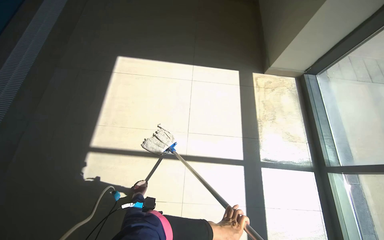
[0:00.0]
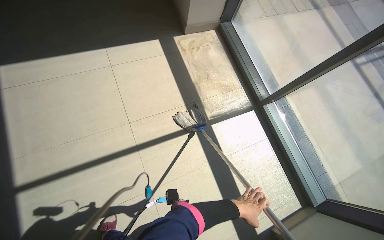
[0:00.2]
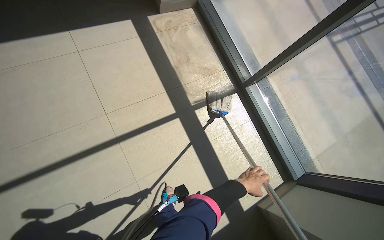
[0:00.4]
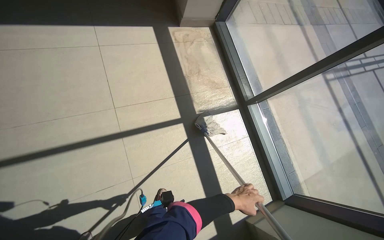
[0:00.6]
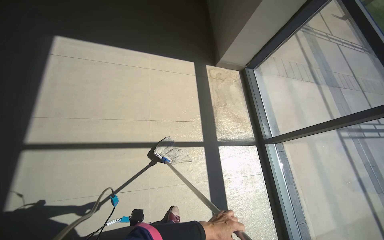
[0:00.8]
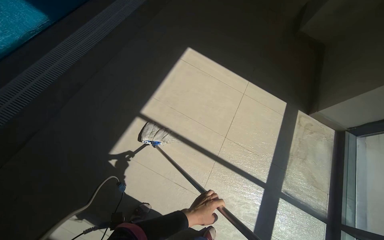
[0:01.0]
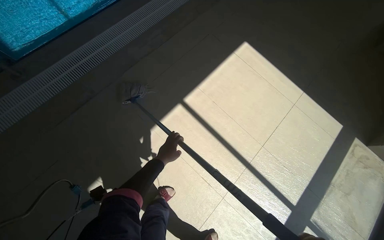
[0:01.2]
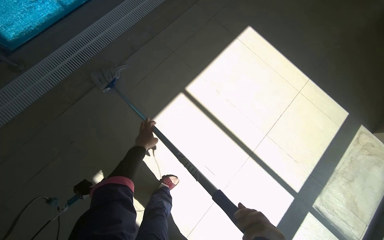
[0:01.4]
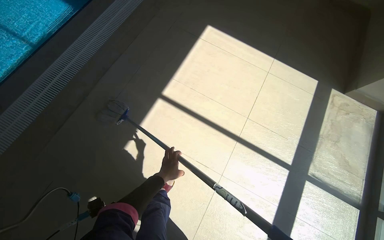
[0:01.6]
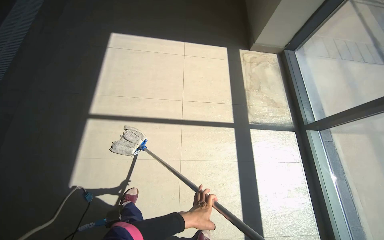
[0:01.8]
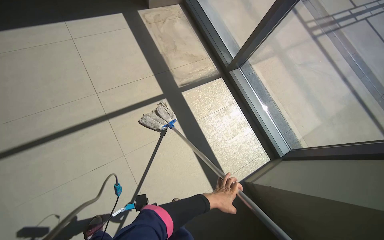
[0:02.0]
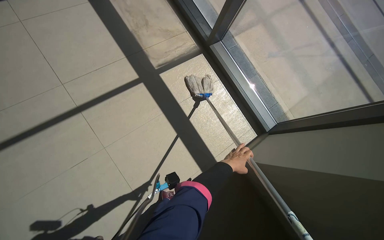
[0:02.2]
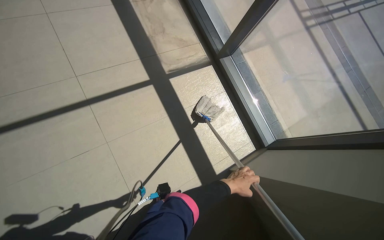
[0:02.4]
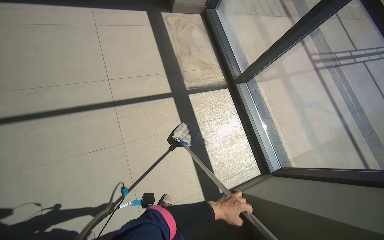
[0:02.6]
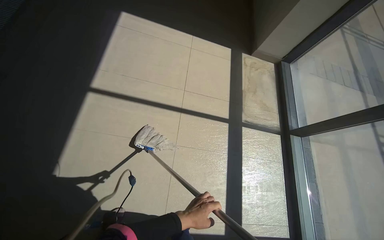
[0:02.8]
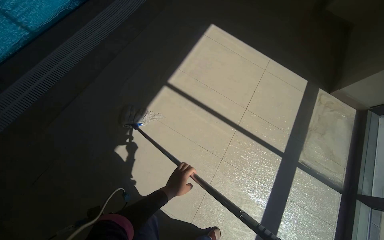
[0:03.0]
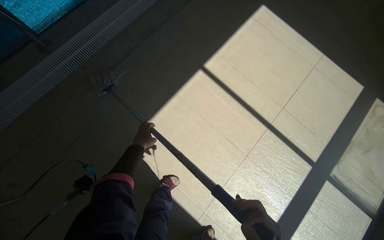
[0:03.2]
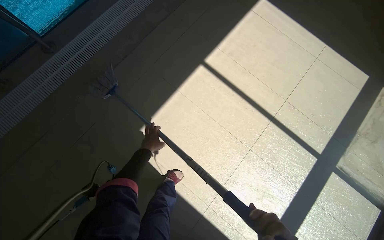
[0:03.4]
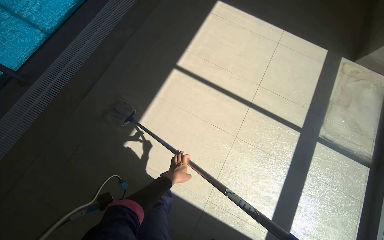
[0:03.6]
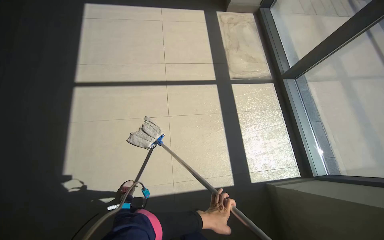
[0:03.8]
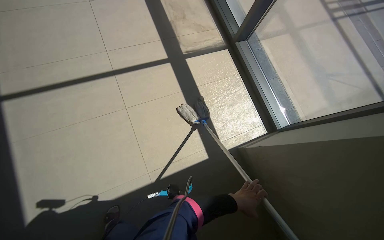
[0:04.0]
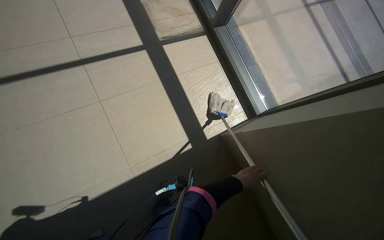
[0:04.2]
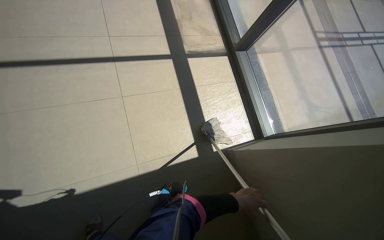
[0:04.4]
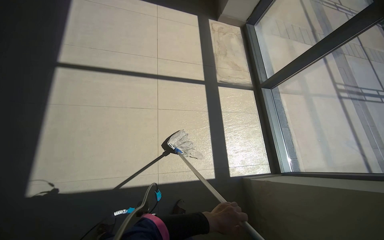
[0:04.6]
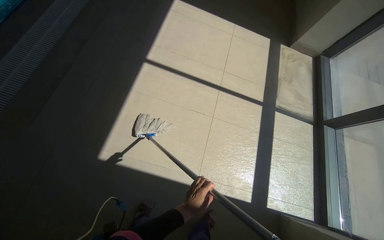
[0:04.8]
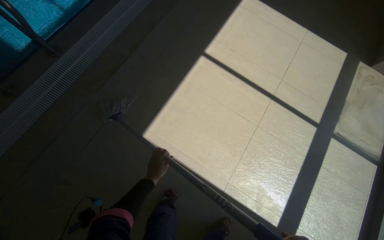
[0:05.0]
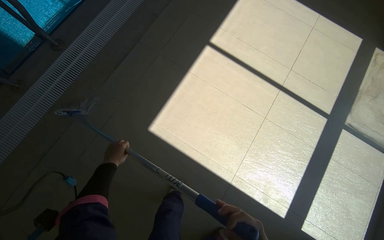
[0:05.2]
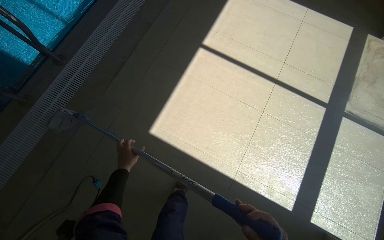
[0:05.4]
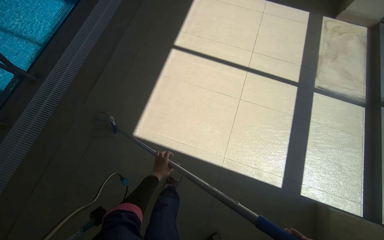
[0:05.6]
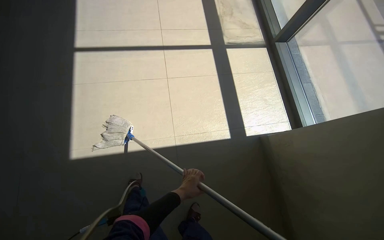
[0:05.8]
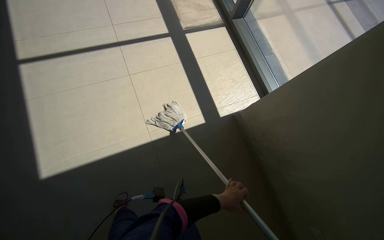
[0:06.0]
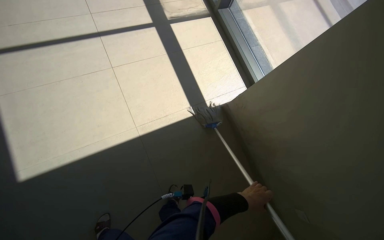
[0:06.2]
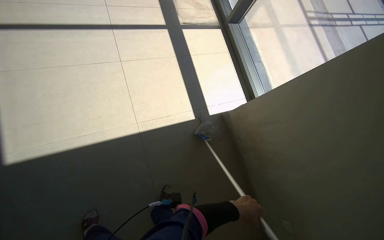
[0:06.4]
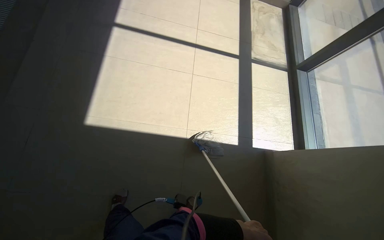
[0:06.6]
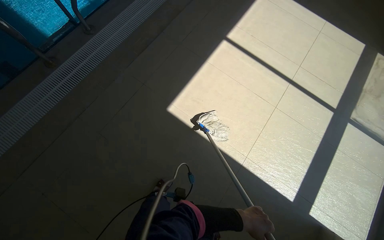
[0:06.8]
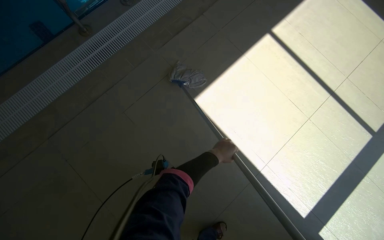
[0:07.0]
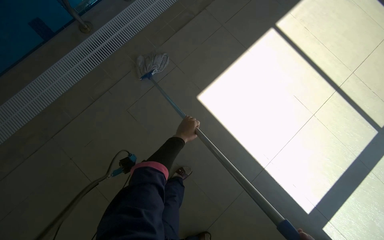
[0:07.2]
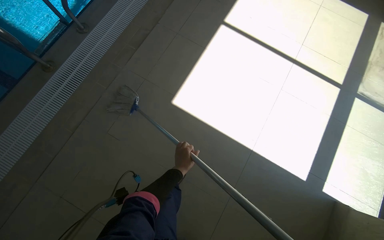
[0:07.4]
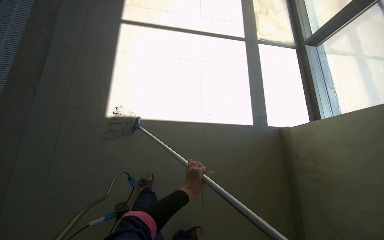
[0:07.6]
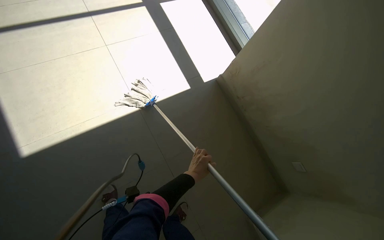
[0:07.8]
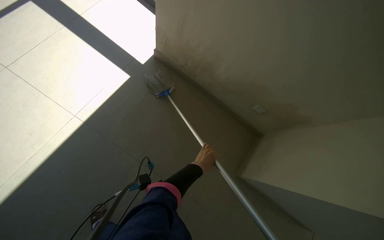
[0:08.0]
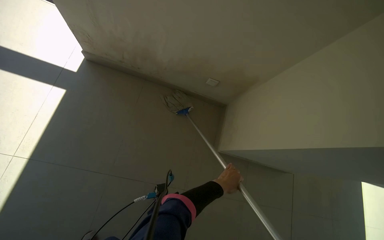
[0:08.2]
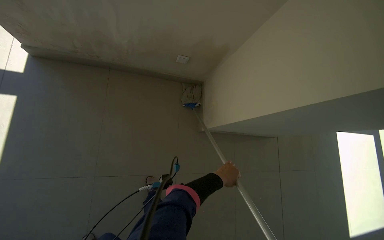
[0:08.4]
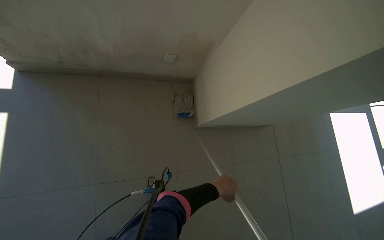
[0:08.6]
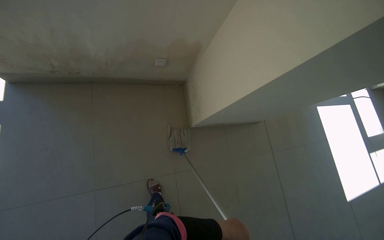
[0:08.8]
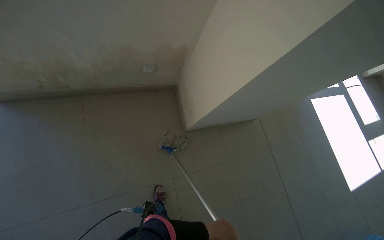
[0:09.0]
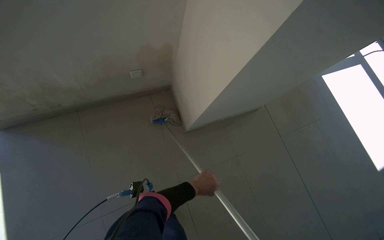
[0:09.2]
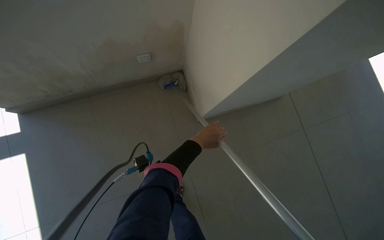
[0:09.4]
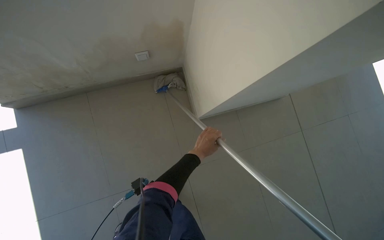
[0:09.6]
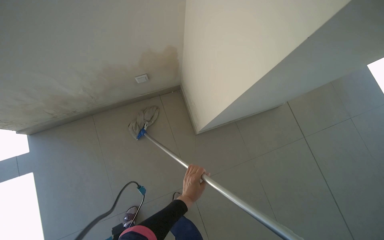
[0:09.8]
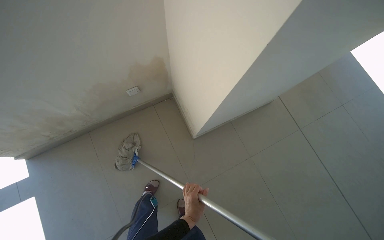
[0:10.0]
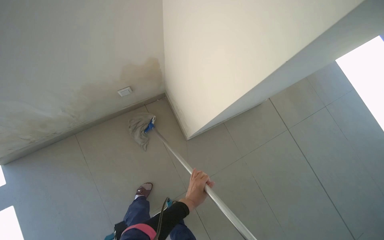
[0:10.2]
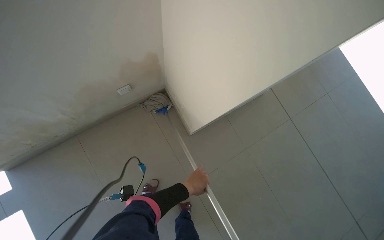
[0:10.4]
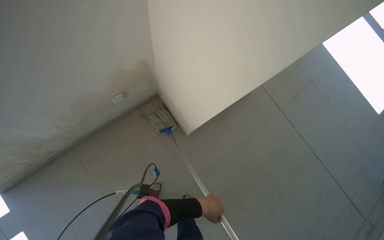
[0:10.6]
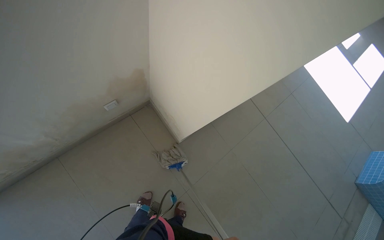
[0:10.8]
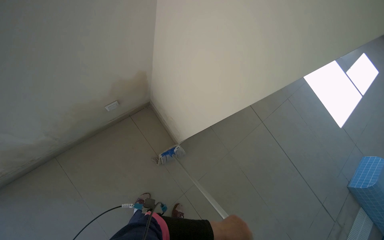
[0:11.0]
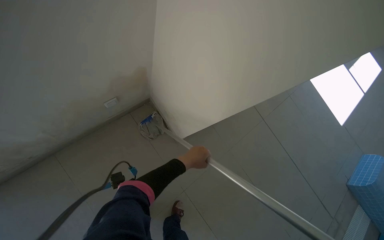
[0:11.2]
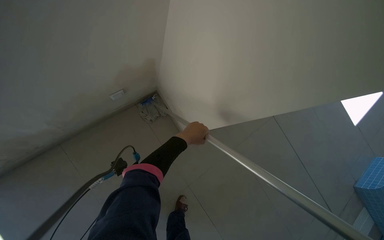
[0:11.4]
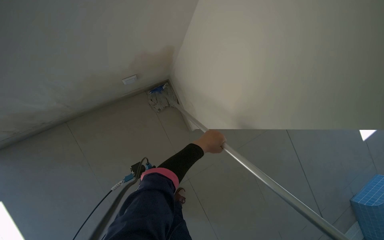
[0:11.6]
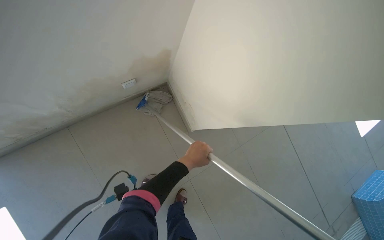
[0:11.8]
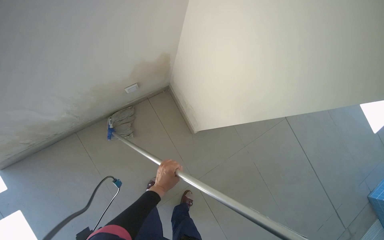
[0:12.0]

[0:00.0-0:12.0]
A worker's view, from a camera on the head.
Job: mopping floor.
The whole recording: Mopping floor in pool area. The worker mops the tiled floor surrounding the swimming pool.
0:00.0 to 0:01.6: The camera is carried about 40 cm.
0:06.0 to 0:07.6: The head travels about 80 cm. The wearer looks approximately 60 degrees further to the left.
0:07.6 to 0:09.0: The wearer looks about 50 degrees further to the right.
0:09.0 to 0:10.4: The left hand goes up and down the picture, about 30 cm each way, reversing 2 times.
0:10.4 to 0:12.0: The left hand swings up and down the picture, some 40 cm each way, with 2 reversals.

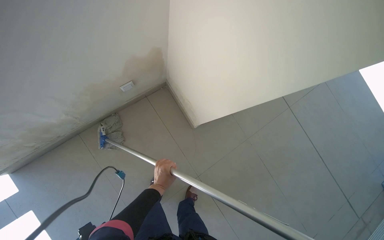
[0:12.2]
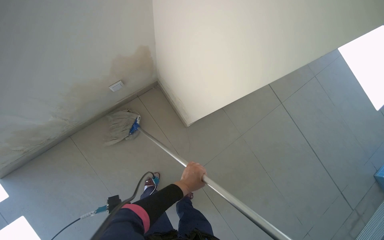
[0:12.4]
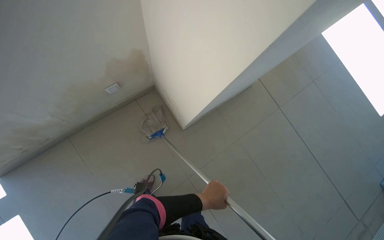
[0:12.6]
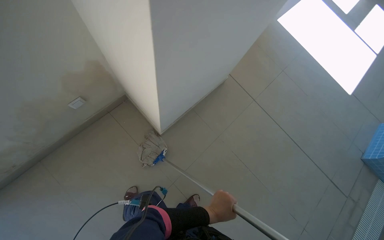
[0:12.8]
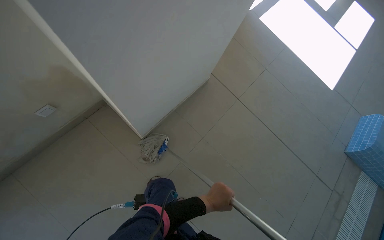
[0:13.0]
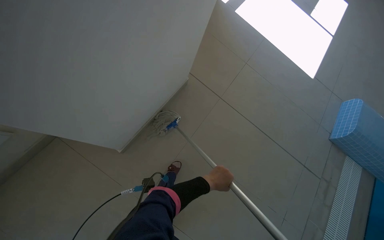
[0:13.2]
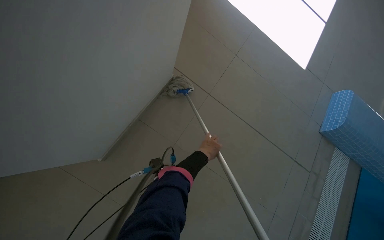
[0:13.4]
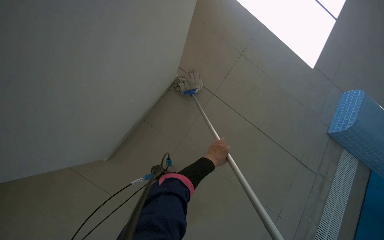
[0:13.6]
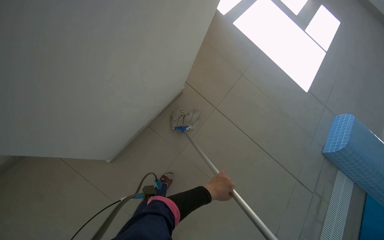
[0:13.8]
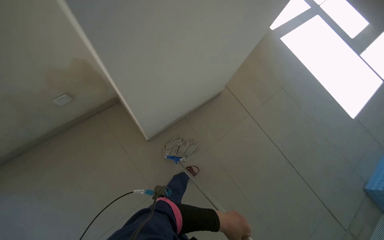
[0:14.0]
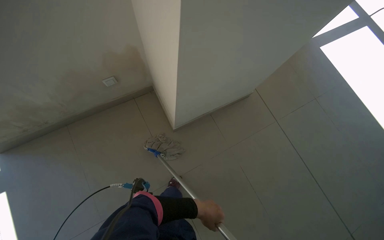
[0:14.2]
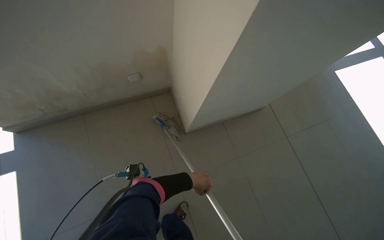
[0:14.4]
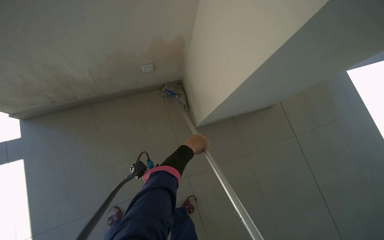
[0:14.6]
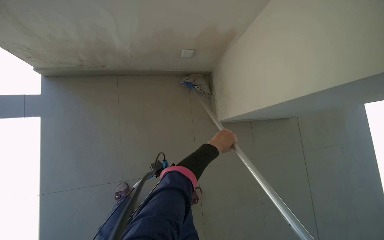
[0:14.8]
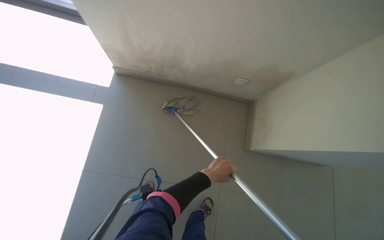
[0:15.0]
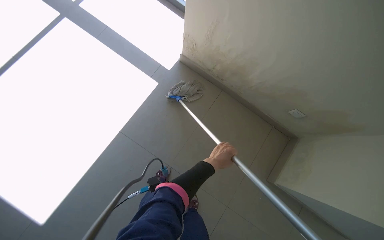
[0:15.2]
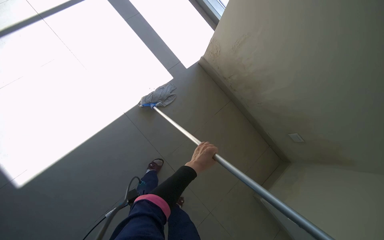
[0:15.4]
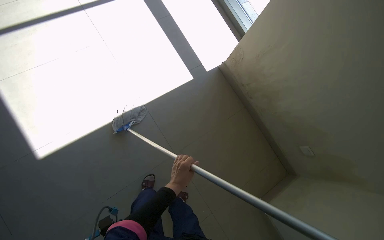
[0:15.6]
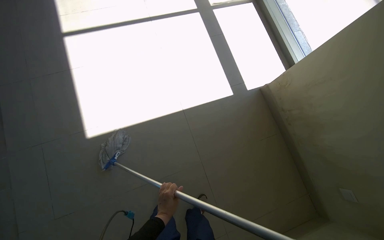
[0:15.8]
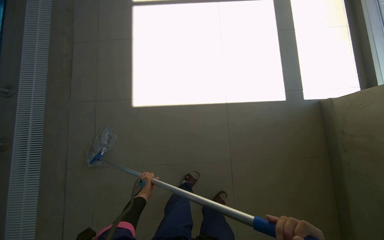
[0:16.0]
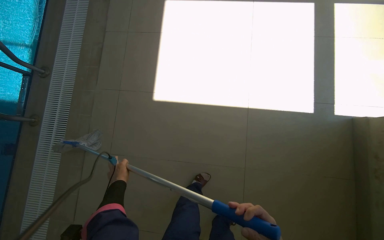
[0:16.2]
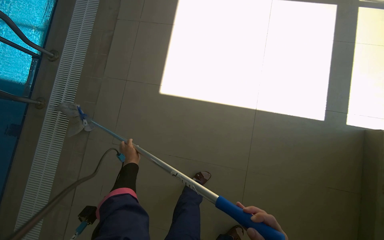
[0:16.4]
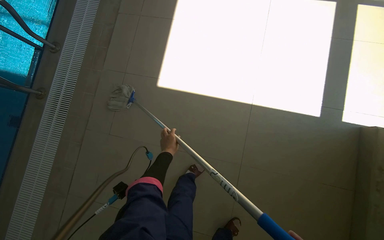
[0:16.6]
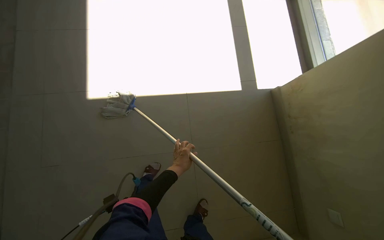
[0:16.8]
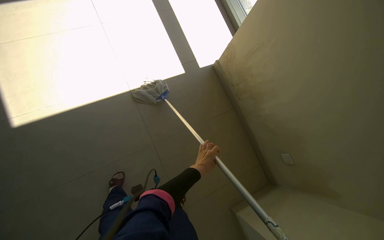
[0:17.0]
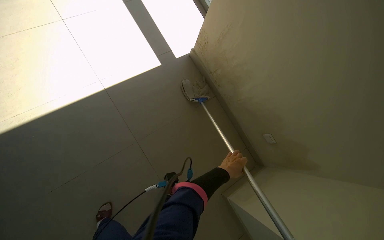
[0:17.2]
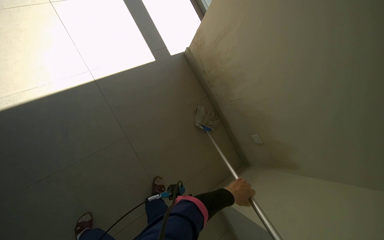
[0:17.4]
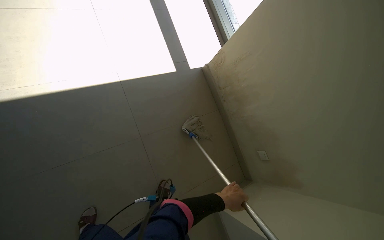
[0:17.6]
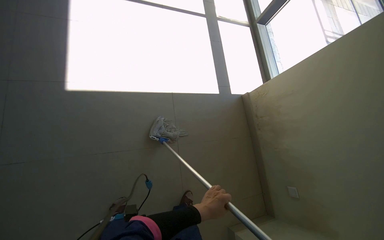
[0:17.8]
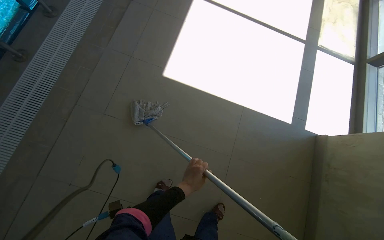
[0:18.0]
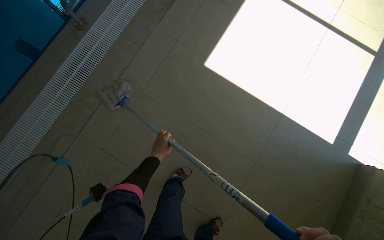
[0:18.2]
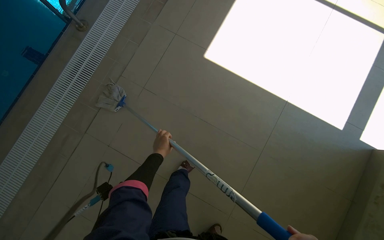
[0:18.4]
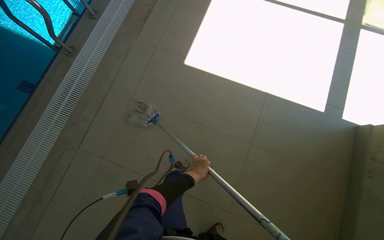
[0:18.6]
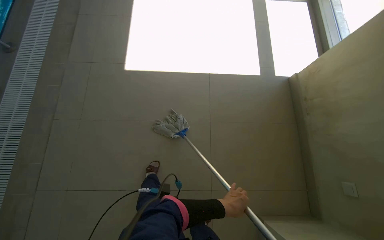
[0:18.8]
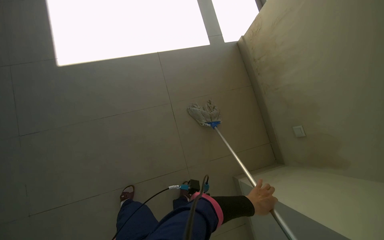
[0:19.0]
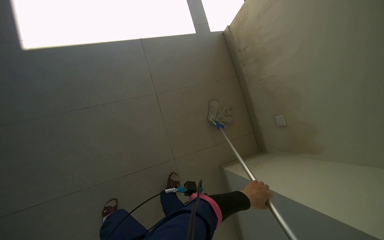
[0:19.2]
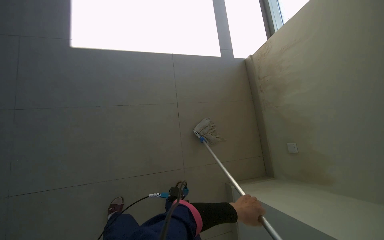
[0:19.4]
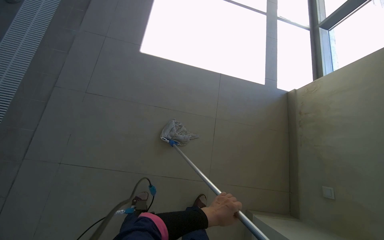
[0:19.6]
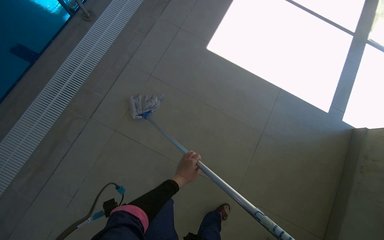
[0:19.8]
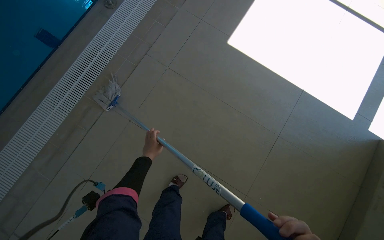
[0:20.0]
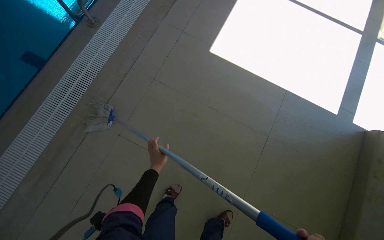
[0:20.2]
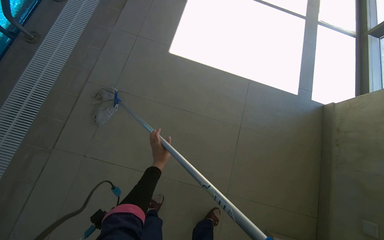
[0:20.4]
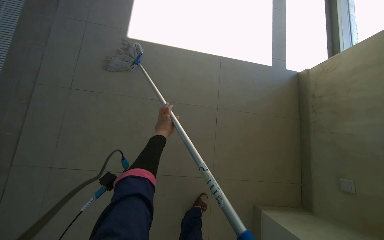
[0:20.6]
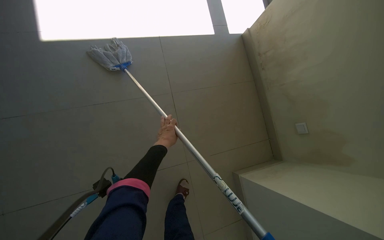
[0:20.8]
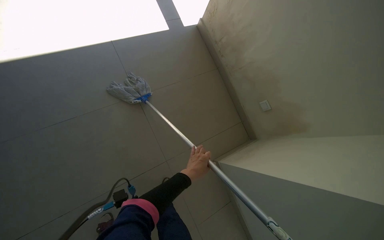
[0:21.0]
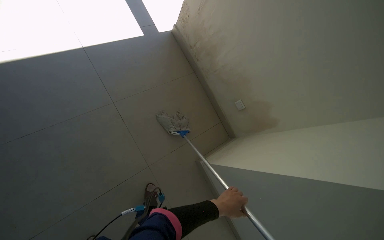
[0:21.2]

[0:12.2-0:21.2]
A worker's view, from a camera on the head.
Job: mopping floor.
The whole recording: Mopping floor in pool area. The worker mops the tiled floor surrounding the swimming pool.
0:12.2 to 0:13.8: The camera travels to the right, roughly 60 cm.
0:13.8 to 0:15.2: The wearer moves approximately 50 cm. The wearer looks about 45 degrees further to the left.
0:15.2 to 0:16.6: The head travels roughly 50 cm. The head turns to the left by approximately 70 degrees.
0:16.6 to 0:18.2: The wearer moves about 80 cm. The scene turns about 45 degrees clockwise in the picture.
0:18.2 to 0:19.8: The head travels roughly 50 cm. The scene turns roughly 25 degrees clockwise in the picture.
0:19.8 to 0:21.2: The wearer moves some 60 cm. The head turns to the right by about 60 degrees.
